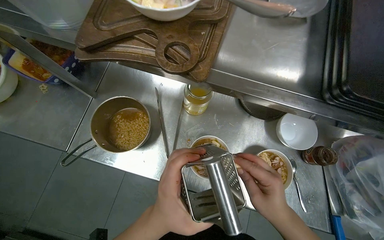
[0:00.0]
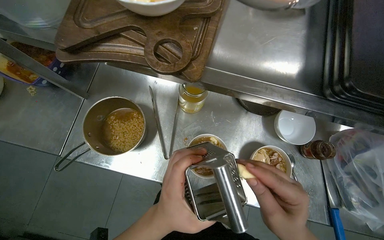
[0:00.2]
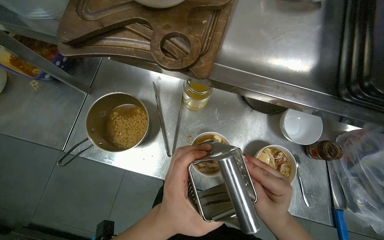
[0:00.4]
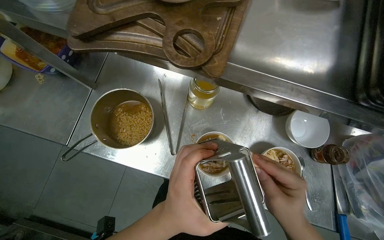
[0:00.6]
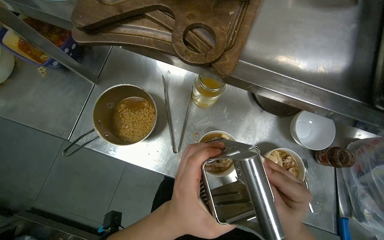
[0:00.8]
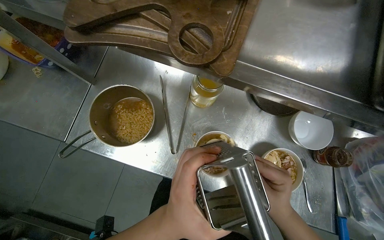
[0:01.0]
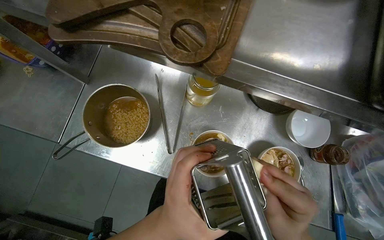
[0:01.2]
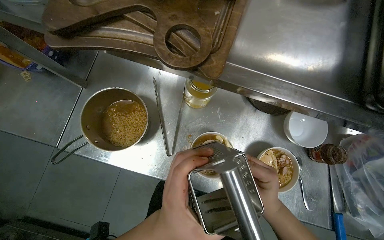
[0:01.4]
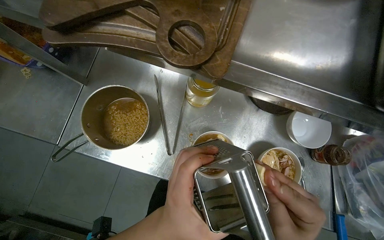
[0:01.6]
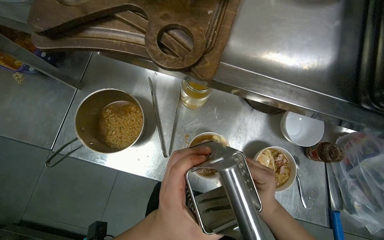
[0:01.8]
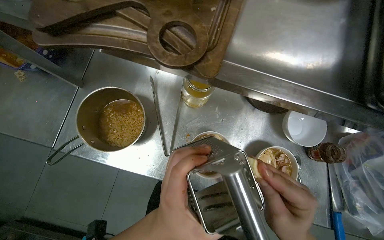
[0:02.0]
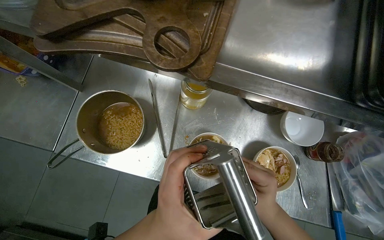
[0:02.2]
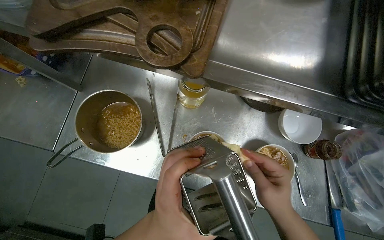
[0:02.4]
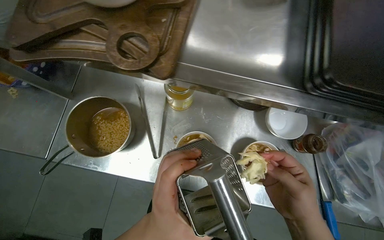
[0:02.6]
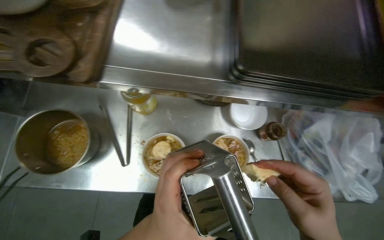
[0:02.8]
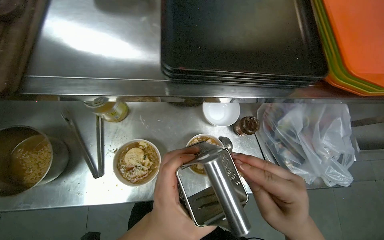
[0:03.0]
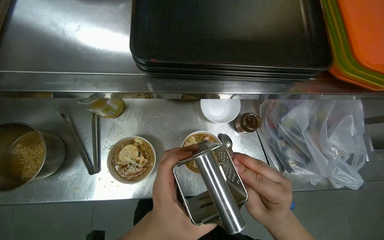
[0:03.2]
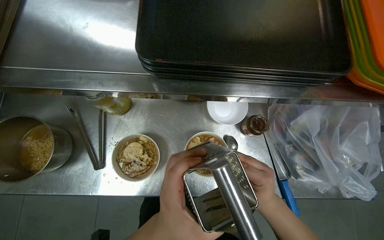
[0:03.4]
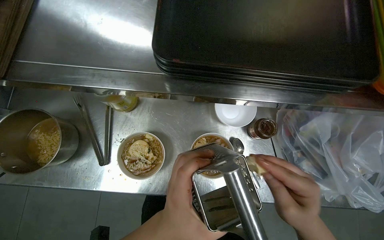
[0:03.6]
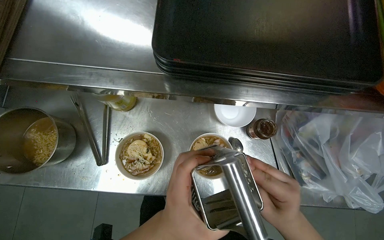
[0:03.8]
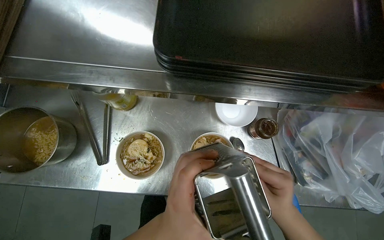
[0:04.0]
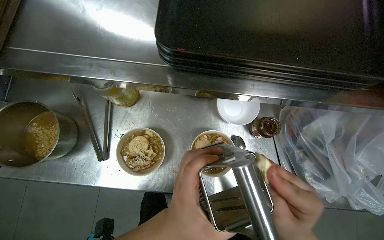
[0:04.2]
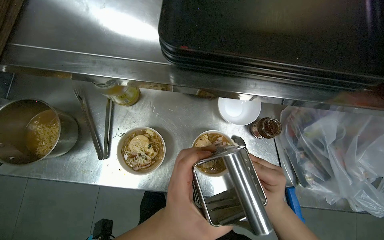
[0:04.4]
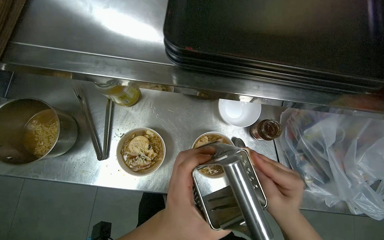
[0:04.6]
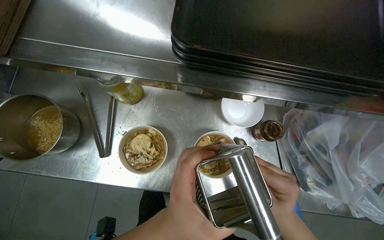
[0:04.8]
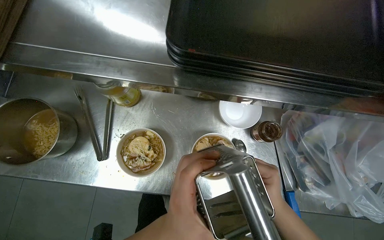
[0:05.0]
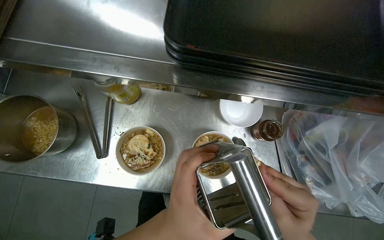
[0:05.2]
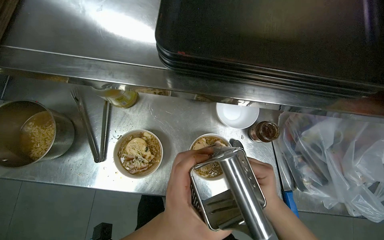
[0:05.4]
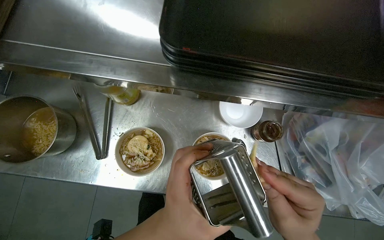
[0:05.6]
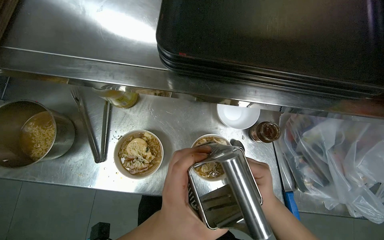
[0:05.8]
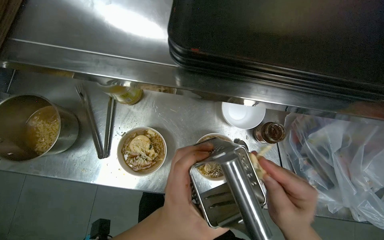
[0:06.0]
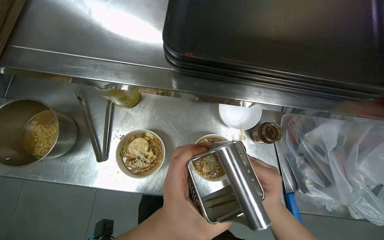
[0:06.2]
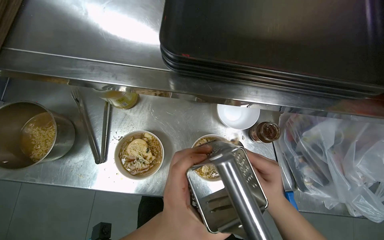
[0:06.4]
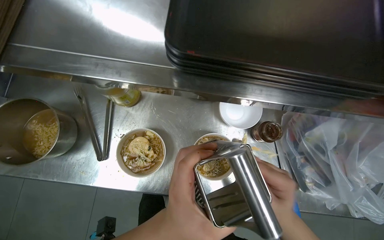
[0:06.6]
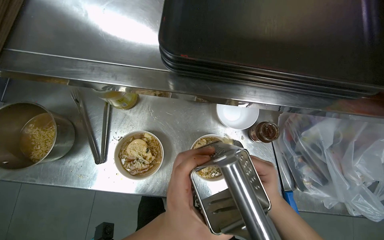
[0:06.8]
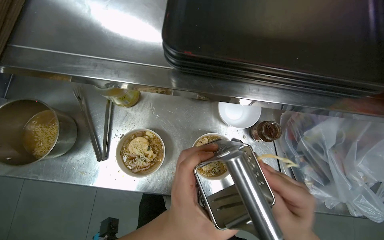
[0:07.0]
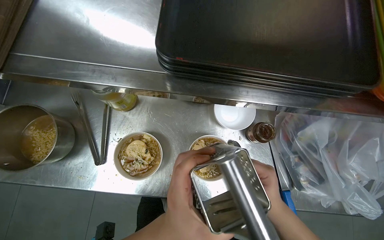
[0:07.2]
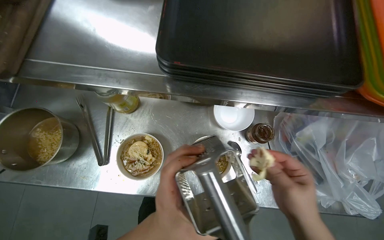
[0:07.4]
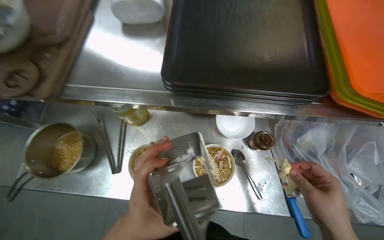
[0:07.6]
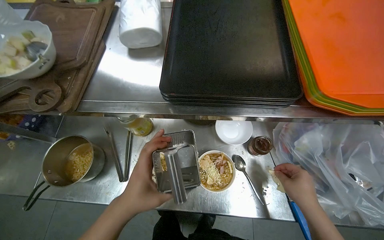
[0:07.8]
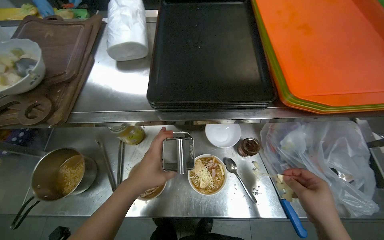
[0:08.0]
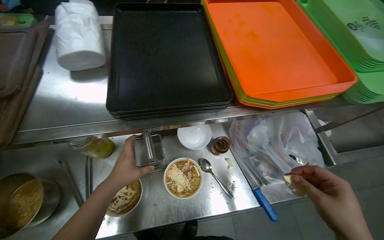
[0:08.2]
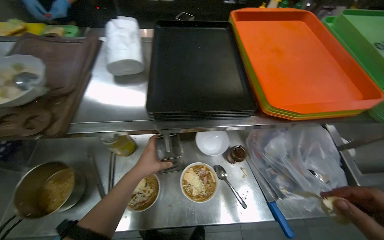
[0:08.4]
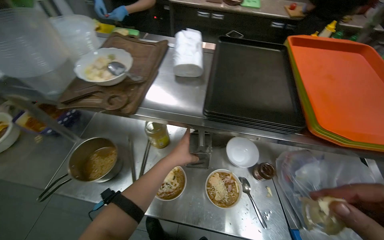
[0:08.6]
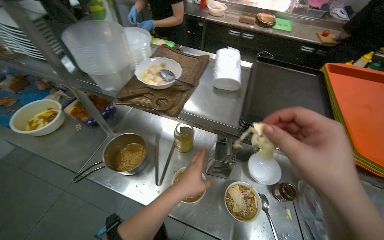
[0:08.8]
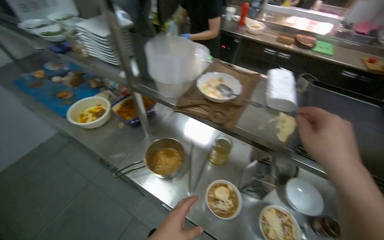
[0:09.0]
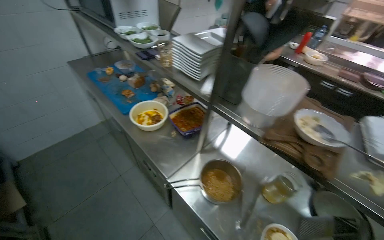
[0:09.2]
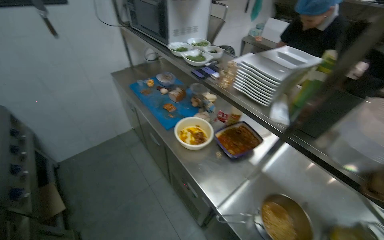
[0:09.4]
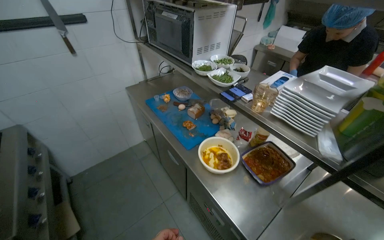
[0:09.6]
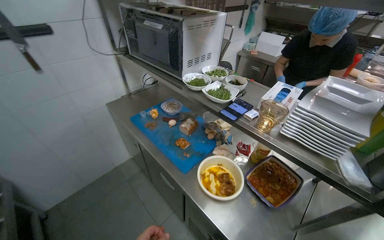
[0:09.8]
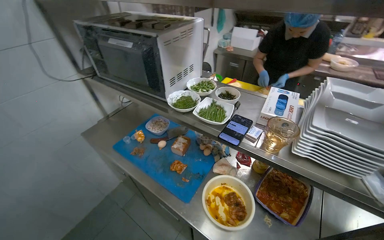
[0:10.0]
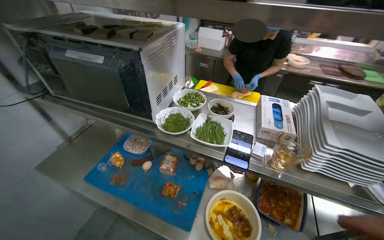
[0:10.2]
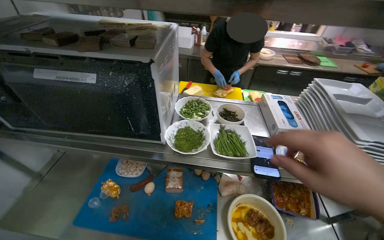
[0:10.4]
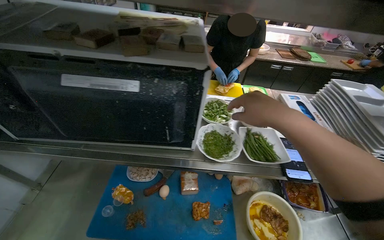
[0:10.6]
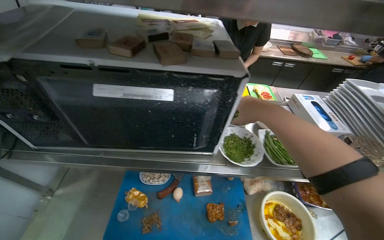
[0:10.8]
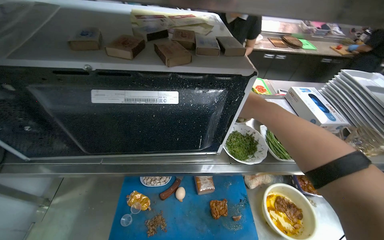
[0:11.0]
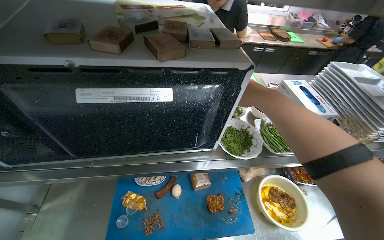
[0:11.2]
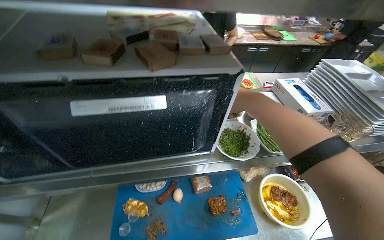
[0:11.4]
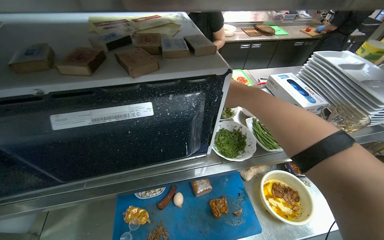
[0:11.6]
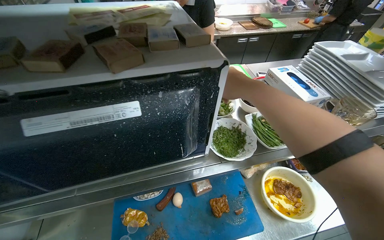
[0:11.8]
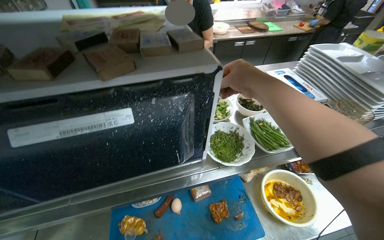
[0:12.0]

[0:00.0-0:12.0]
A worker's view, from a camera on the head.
Job: preparing food.
The whole recording: Adding topping to noodle bowls. The worker chops ingredients, grates cheese, and sprinkles various herbs and seasonings into noodle bowls.
0:00.0 to 0:01.6: The hands are busy where they are.
0:03.0 to 0:04.4: The right hand moves farther from the camera, roughly 10 cm.
0:06.0 to 0:07.6: The right hand is displaced to the right by some 15 cm.
0:07.6 to 0:09.0: The head turns to the left by some 25 degrees. The camera pitches upward, by about 25 degrees.
0:09.0 to 0:10.4: The head travels approximately 1 m. The wearer's head swings about 20 degrees to the right.
0:10.4 to 0:12.0: The wearer looks roughly 20 degrees further to the right.

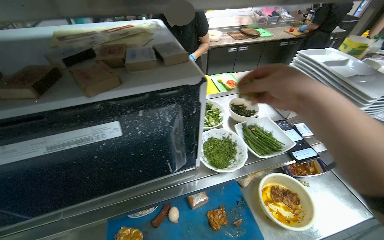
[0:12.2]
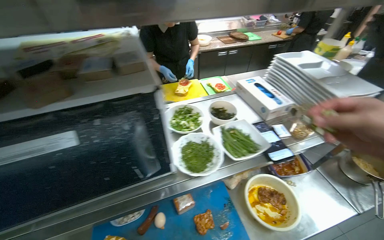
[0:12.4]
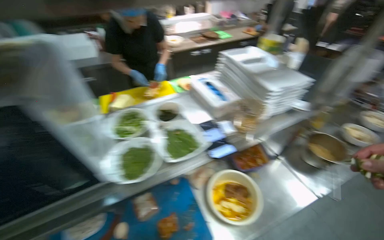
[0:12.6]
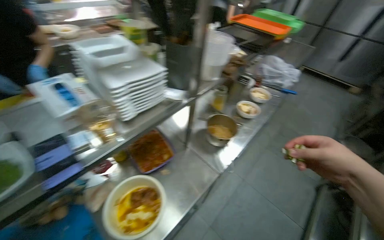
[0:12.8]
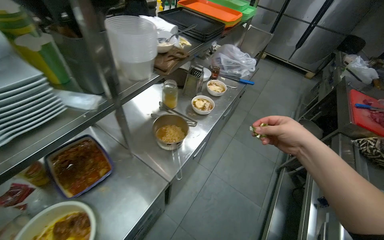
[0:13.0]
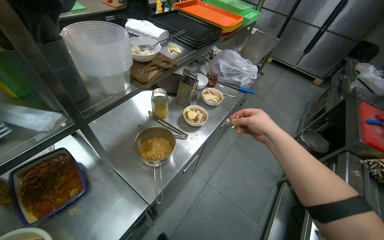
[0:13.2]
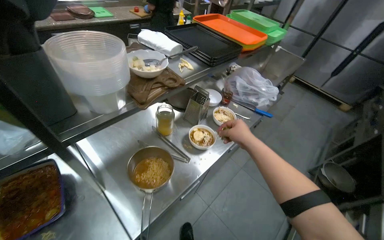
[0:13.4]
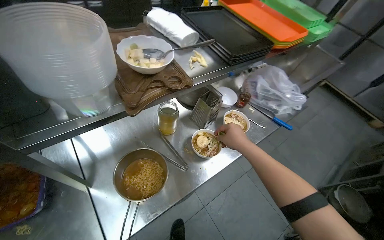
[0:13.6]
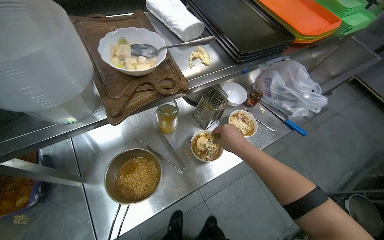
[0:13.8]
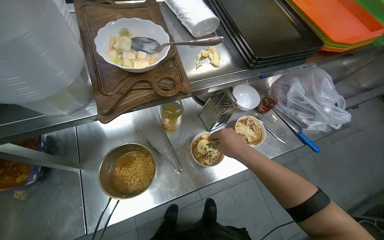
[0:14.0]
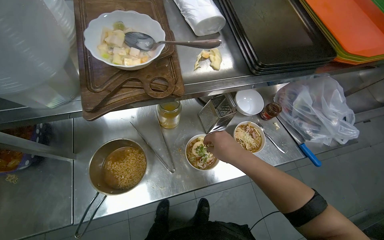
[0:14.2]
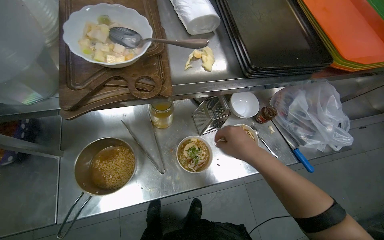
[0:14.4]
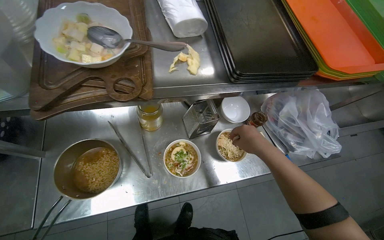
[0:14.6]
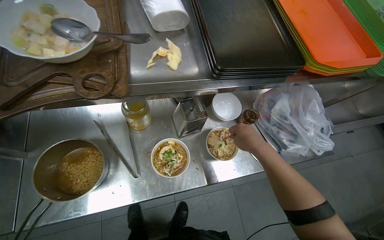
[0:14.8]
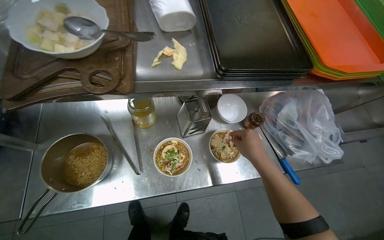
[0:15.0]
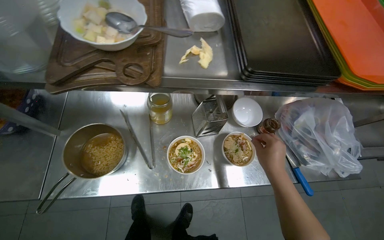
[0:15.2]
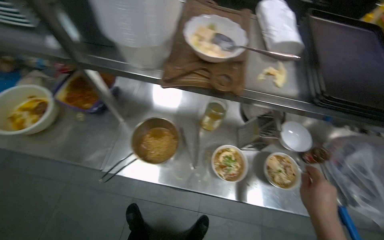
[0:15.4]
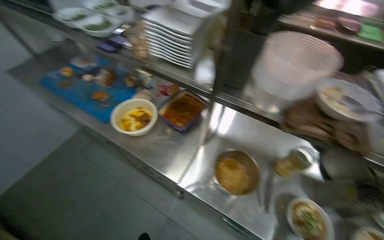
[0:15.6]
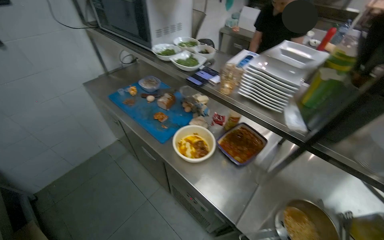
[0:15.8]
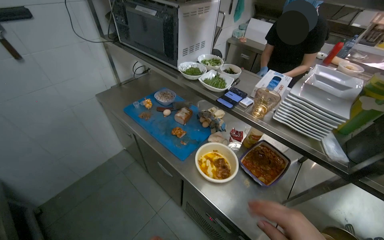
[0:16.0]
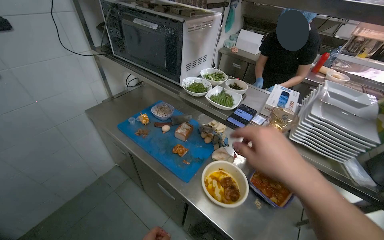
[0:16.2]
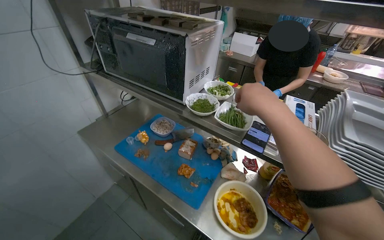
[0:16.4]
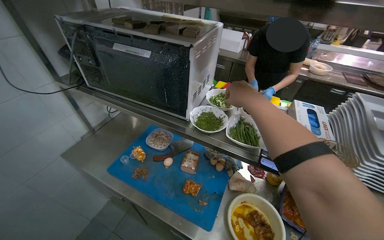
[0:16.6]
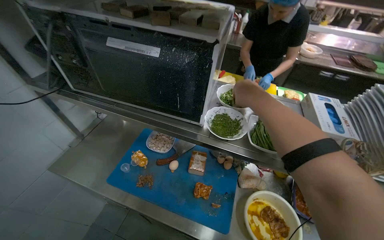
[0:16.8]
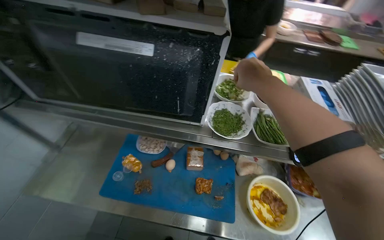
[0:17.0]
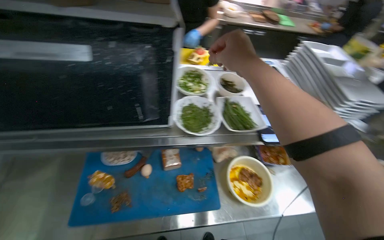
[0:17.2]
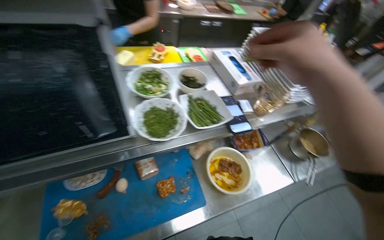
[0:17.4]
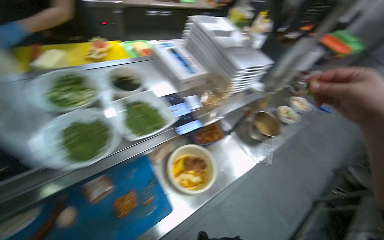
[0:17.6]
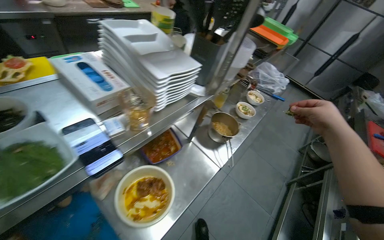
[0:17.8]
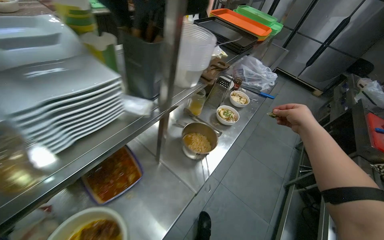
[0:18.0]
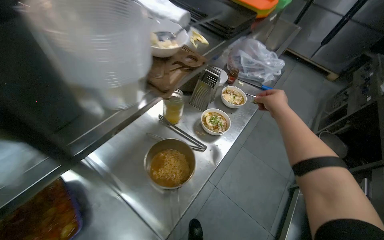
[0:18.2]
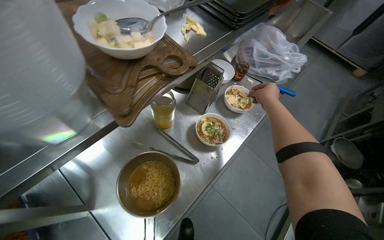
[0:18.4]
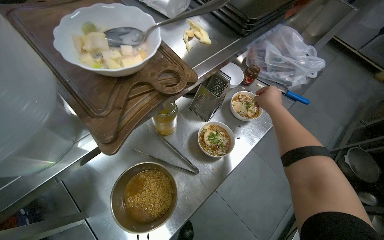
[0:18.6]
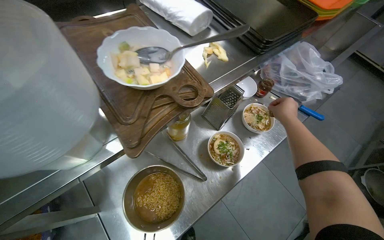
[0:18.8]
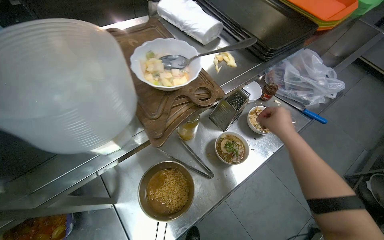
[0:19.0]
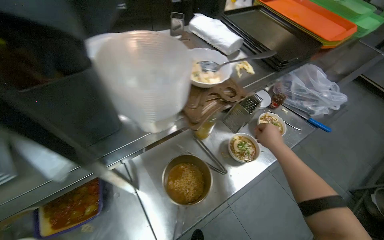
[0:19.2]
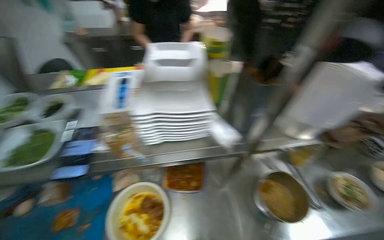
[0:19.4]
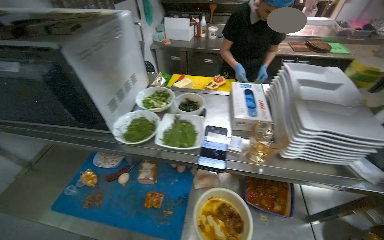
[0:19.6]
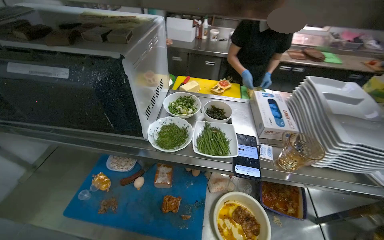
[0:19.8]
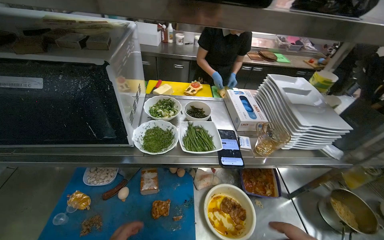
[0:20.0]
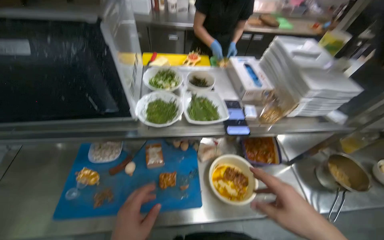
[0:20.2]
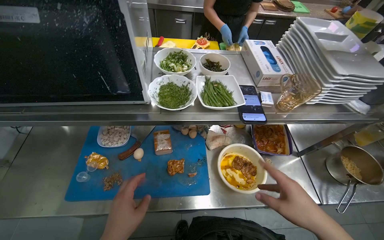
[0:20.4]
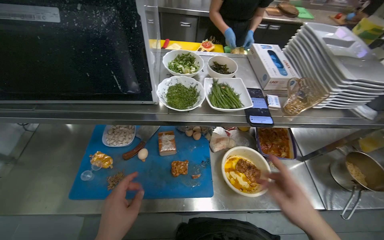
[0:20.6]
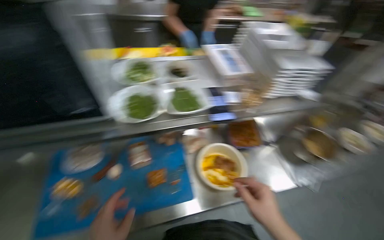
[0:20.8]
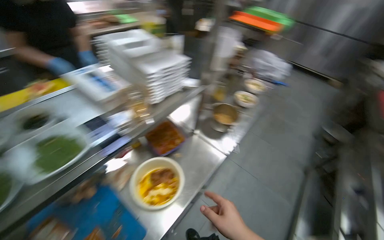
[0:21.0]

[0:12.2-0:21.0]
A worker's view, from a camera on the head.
Job: preparing food.
The whole recording: Adding topping to noodle bowls. The worker chops ingredients, grates cheese, and sprinkles various herbs and seasonings into noodle bowls.
0:12.2 to 0:13.6: The wearer moves about 1 m. The camera is aimed about 25 degrees further to the right.
0:13.6 to 0:15.2: The wearer looks roughly 30 degrees further to the left. The right hand moves to the right, roughly 25 cm.
0:15.2 to 0:16.6: The camera is carried roughly 1 m. The wearer's head swings approximately 30 degrees to the left. The view tilts about 25 degrees upward.
0:16.6 to 0:18.0: The head turns to the right by approximately 80 degrees. The wearer looks about 20 degrees further downward.
0:18.0 to 0:19.6: The wearer's head swings about 65 degrees to the left.
0:19.6 to 0:21.0: The wearer looks roughly 65 degrees further to the right.
